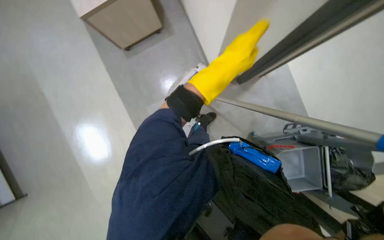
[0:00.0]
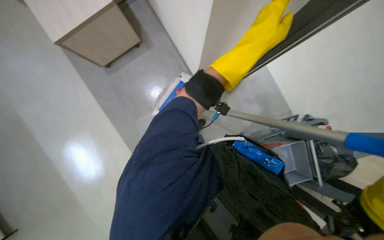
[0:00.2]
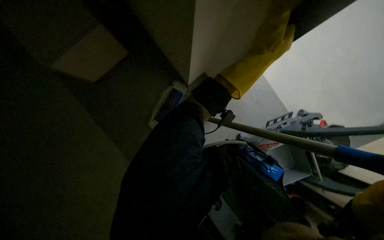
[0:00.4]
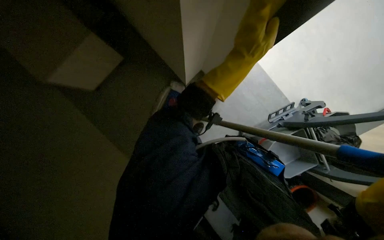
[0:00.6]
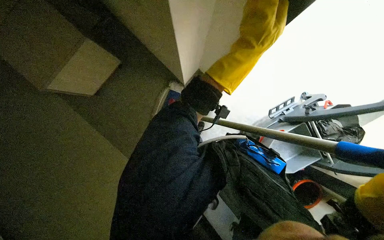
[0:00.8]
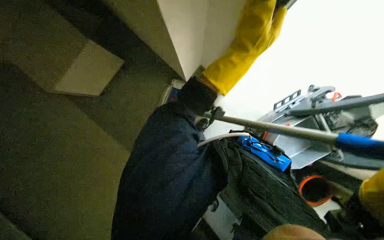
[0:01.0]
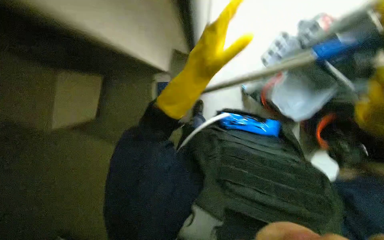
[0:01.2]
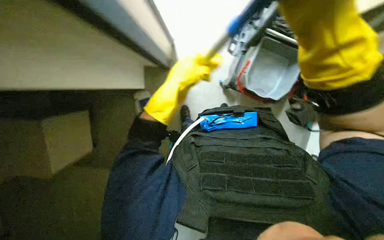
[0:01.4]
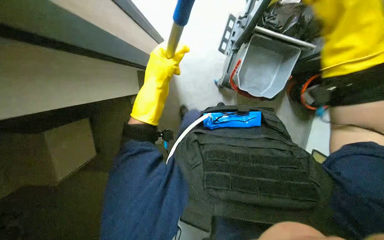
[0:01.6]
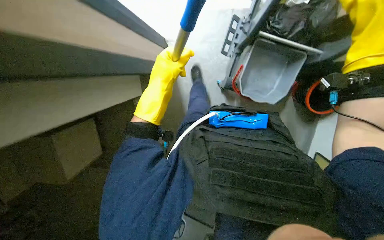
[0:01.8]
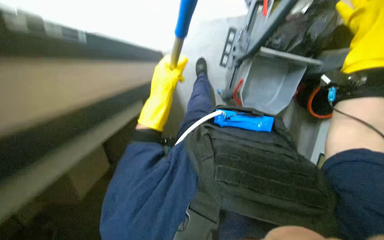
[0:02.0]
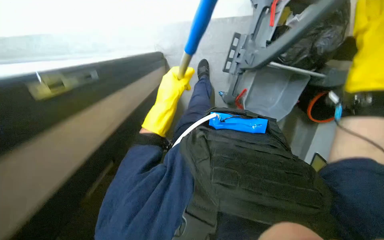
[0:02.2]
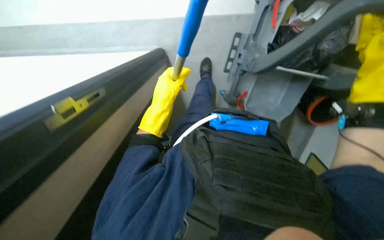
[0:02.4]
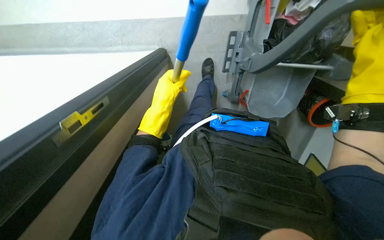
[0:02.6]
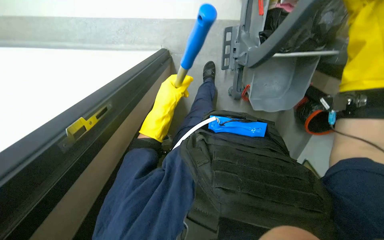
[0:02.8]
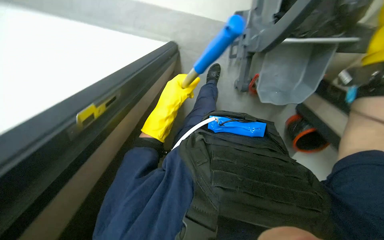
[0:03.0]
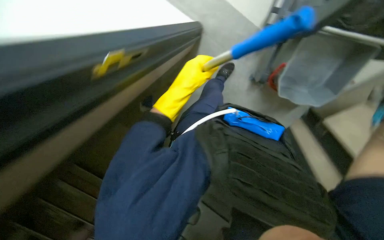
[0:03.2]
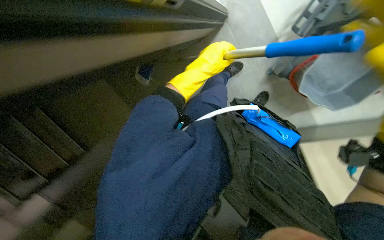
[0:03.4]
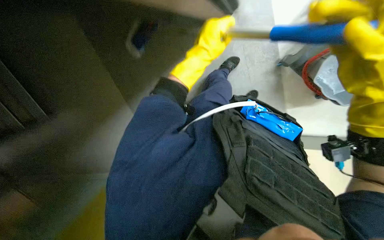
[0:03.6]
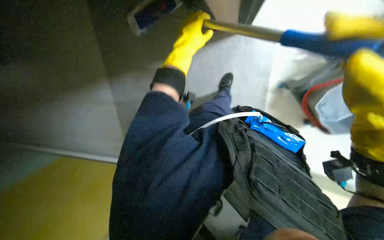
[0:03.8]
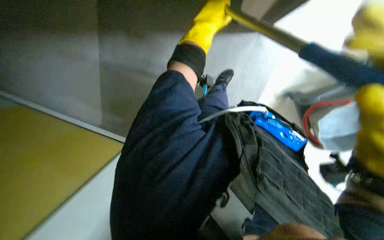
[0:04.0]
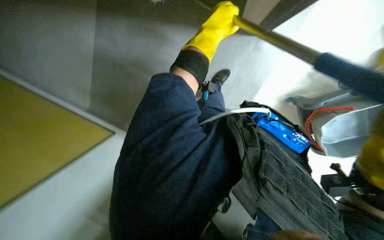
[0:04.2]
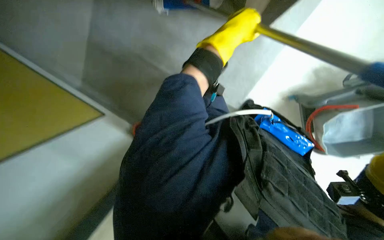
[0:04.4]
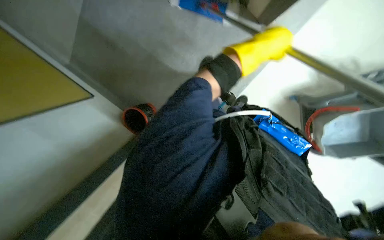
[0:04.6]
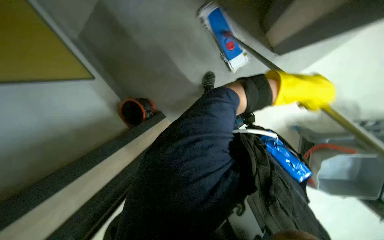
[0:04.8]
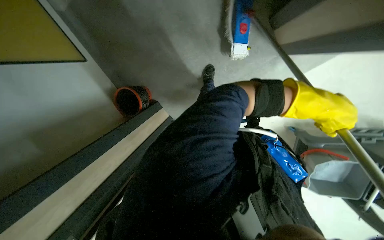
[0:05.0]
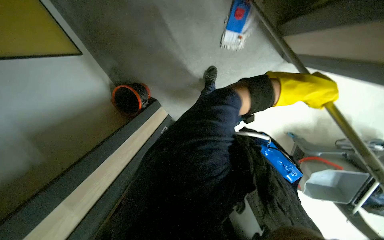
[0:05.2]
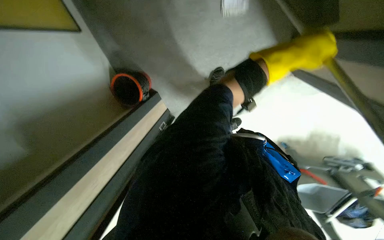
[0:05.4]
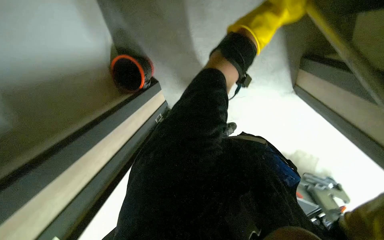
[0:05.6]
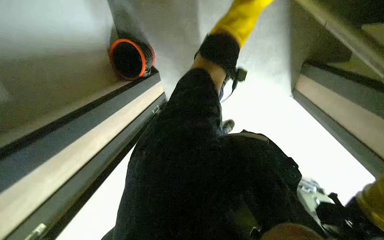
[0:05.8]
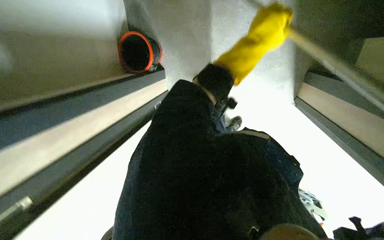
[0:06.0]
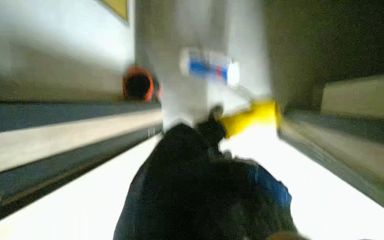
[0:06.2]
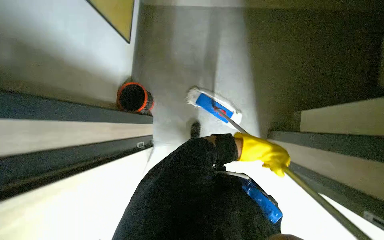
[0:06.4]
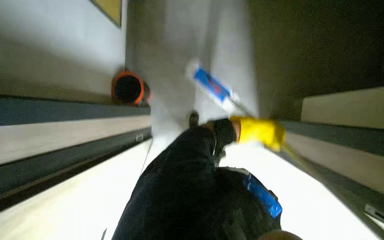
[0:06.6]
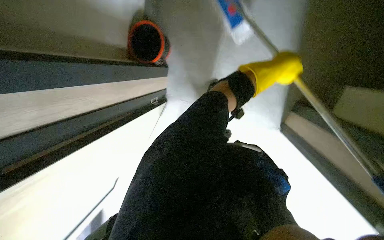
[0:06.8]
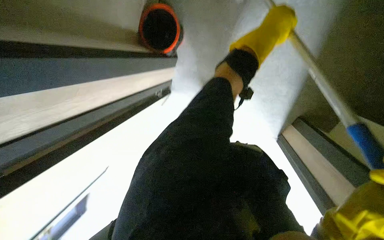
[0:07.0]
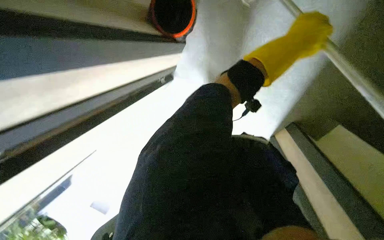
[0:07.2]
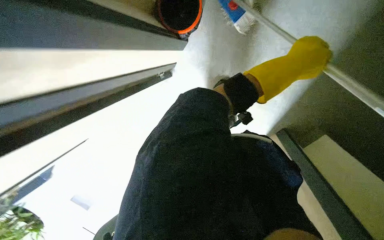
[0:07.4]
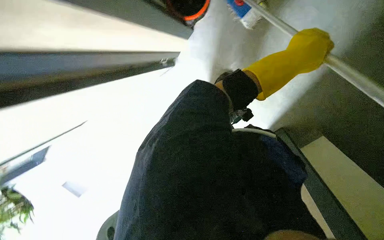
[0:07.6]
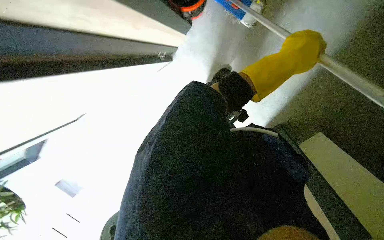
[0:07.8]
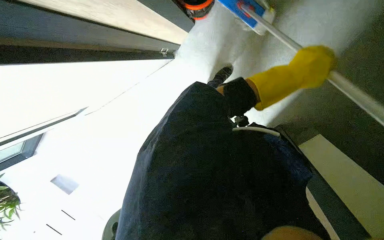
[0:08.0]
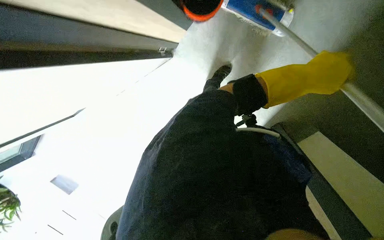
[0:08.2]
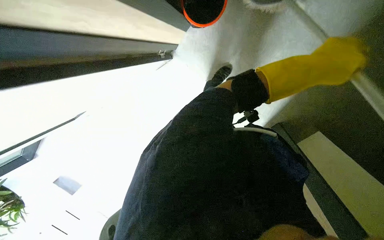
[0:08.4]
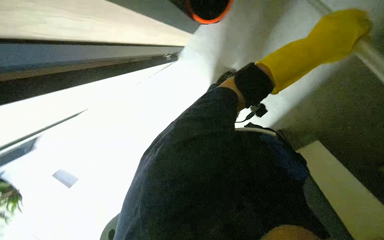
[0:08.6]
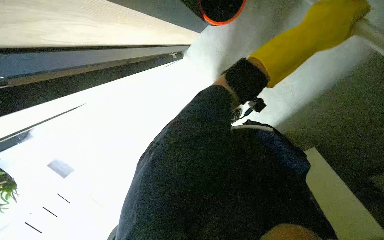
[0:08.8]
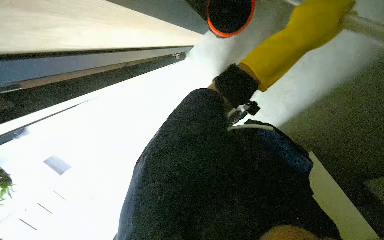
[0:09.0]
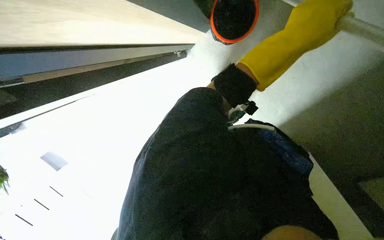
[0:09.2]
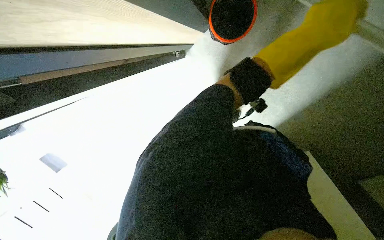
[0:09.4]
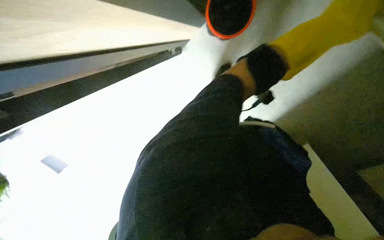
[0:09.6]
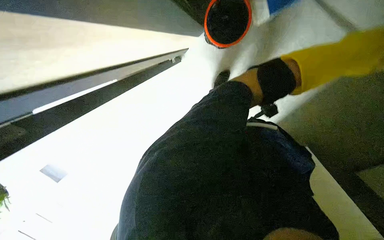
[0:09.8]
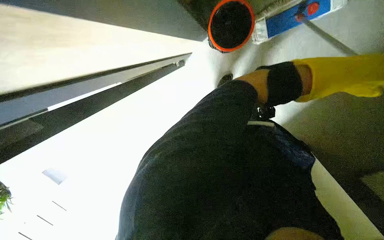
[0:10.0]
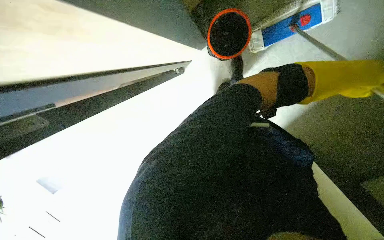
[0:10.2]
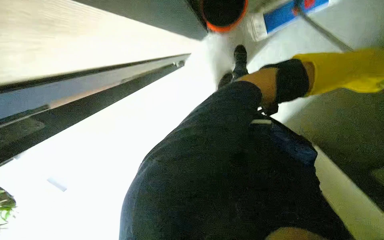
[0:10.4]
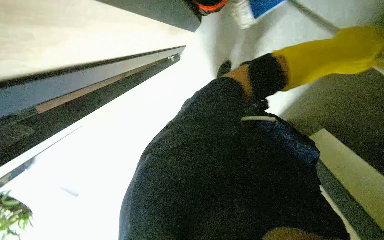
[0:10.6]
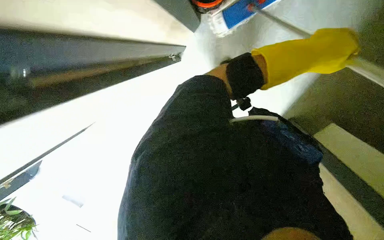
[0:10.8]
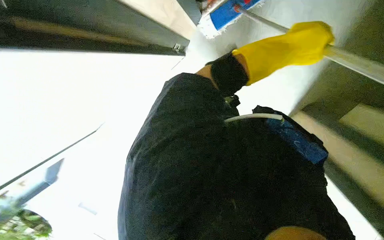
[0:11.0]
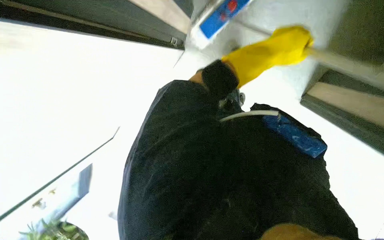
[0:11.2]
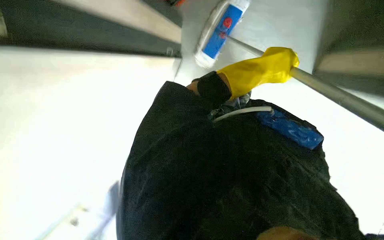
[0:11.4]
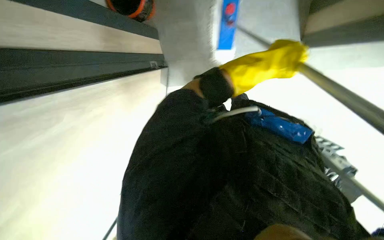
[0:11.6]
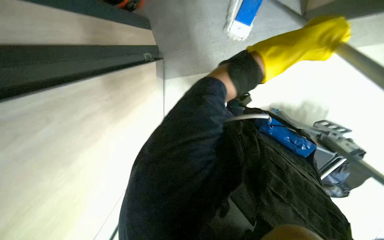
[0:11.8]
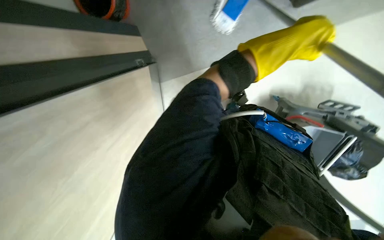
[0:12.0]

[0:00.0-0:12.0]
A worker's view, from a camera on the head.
Job: organizing items.
The whole recording: Transporting cleaning cart. The worker pushes a cleaning cart across the floor.
0:00.0 to 0:01.6: Everything in view rotates some 55 degrees counterclockwise.
0:03.0 to 0:04.4: The camera pitches downward, by approximately 15 degrees. The scene turns about 25 degrees clockwise in the picture. The left hand is displaced up the picture by about 10 cm.
0:04.4 to 0:06.0: The left hand swings up and down the picture, about 20 cm each way, with 2 reversals.
0:06.0 to 0:07.6: The wearer looks roughly 15 degrees further downward. The scene turns some 30 degrees clockwise in the picture. The left hand goes up and down the picture, approximately 35 cm each way, reversing 2 times.
0:09.0 to 0:10.4: The left hand moves to the right, approximately 20 cm.
0:10.4 to 0:12.0: The left hand moves to the left, approximately 20 cm.

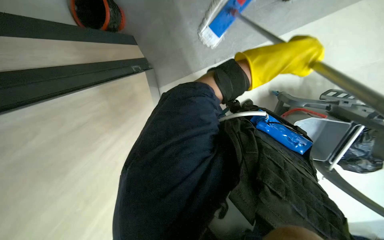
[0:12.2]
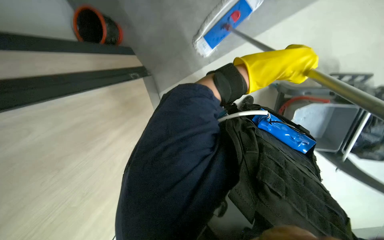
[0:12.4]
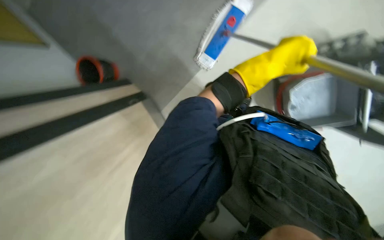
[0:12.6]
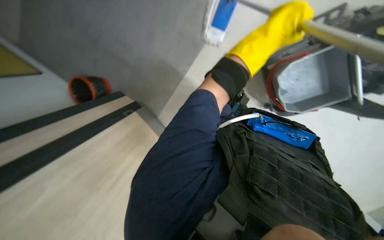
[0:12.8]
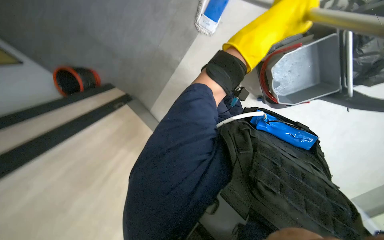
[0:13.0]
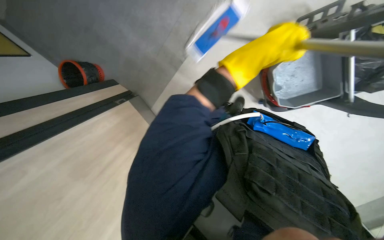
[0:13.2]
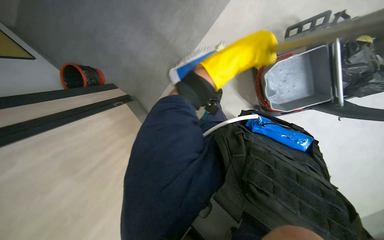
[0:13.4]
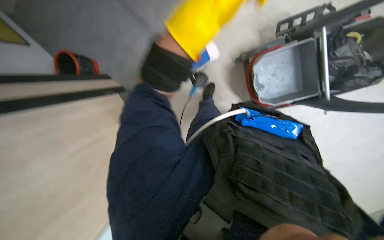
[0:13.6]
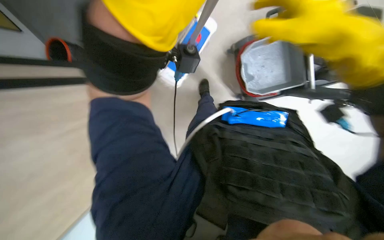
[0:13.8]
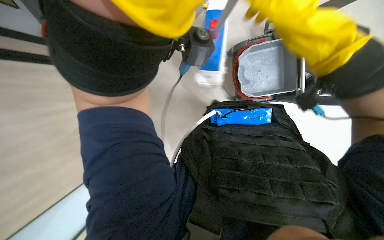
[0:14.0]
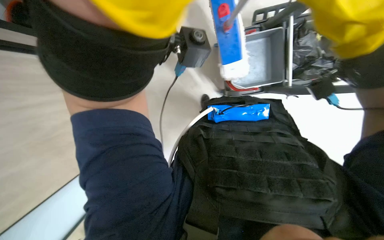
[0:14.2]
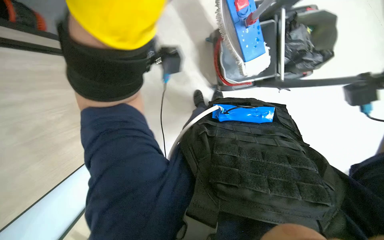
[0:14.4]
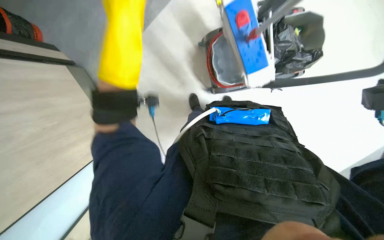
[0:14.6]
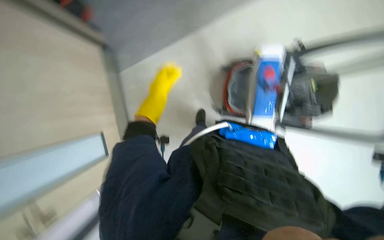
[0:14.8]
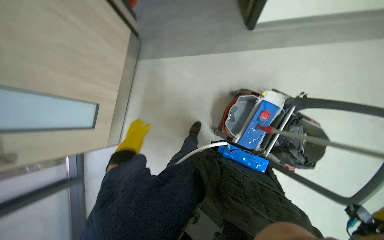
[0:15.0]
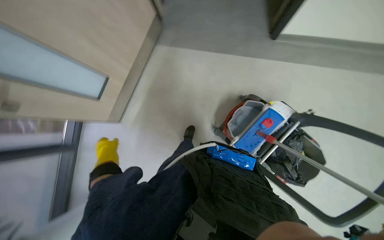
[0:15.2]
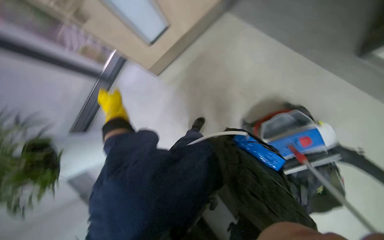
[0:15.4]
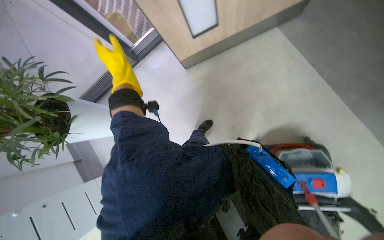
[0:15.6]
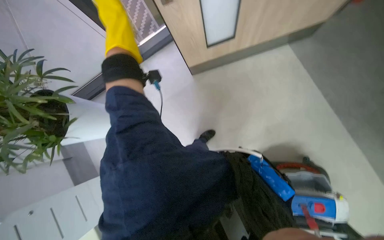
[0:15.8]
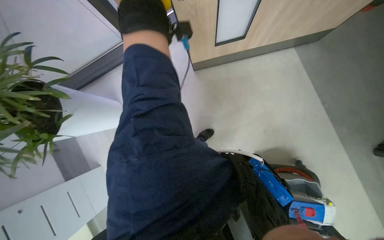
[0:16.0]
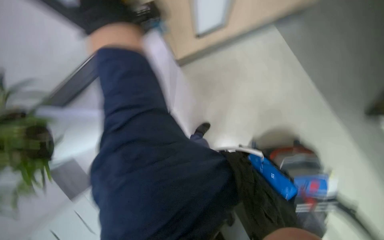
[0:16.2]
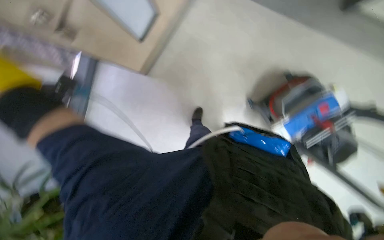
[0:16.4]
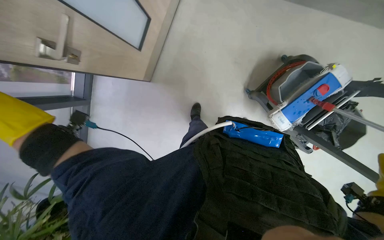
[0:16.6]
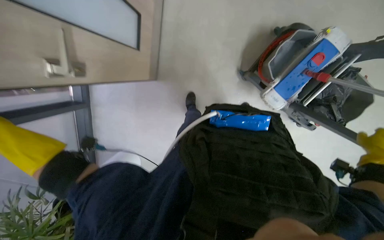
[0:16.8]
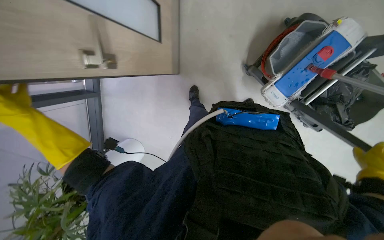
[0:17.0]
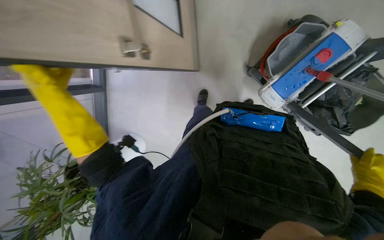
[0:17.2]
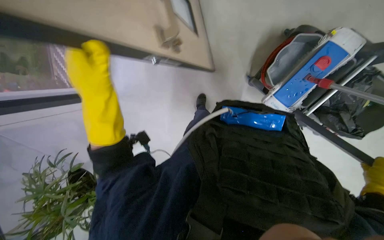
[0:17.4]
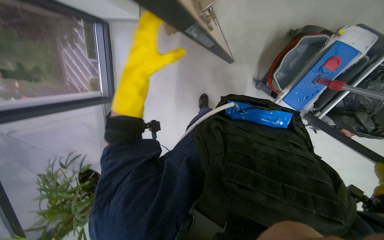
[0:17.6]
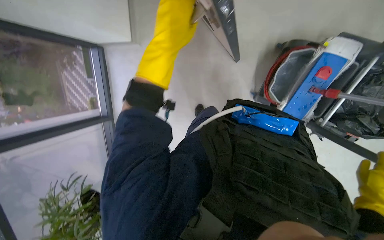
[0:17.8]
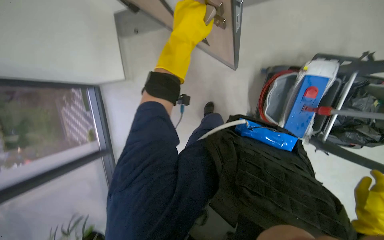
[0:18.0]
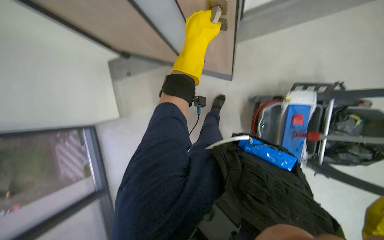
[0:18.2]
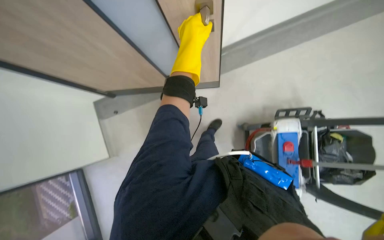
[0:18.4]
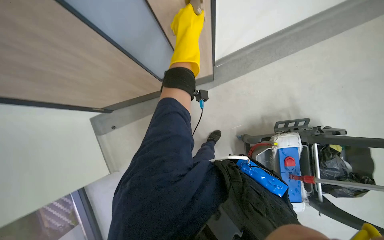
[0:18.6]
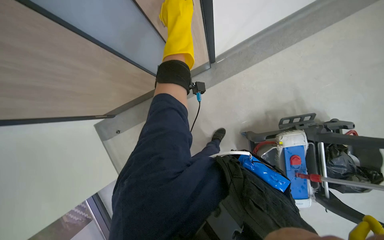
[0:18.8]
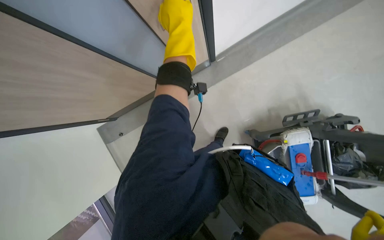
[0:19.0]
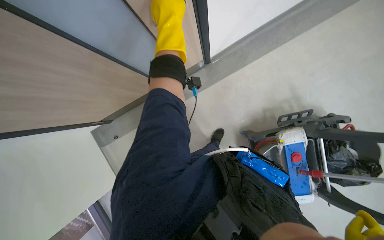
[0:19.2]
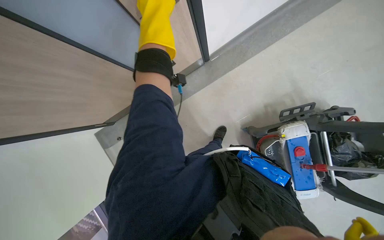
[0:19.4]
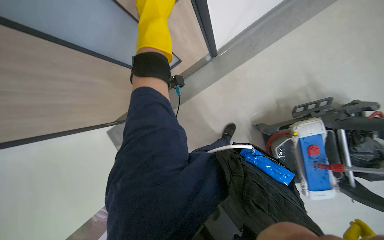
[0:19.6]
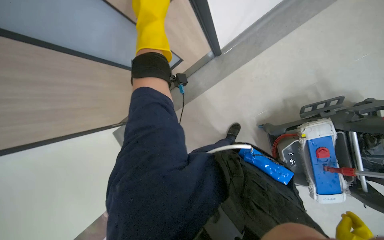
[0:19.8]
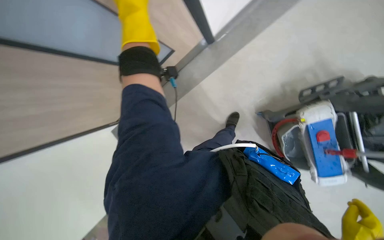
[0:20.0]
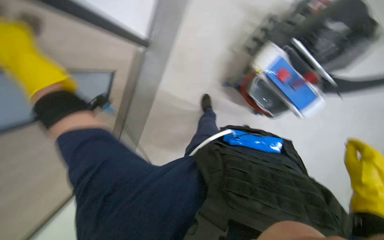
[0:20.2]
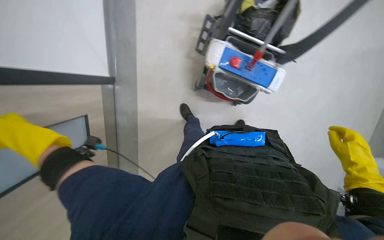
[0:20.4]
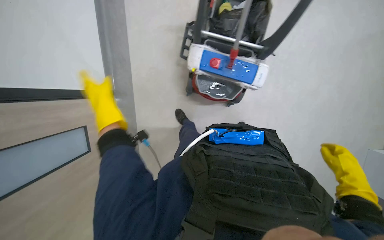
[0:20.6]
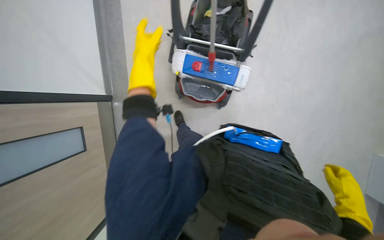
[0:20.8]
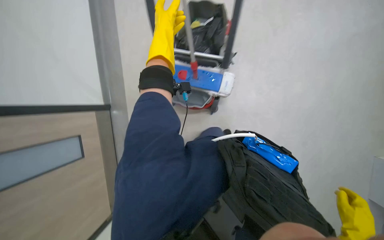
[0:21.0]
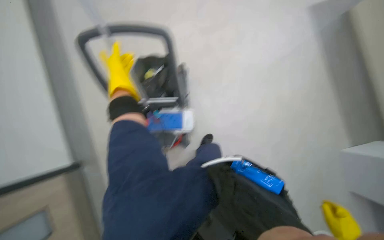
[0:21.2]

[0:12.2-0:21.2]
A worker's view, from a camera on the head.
Job: organizing items.
The whole recording: Transporting cleaning cart. The worker pushes a cleaning cart across the floor.
0:13.8 to 0:15.2: The scene turns about 45 degrees clockwise in the picture.
0:15.2 to 0:16.6: The wearer looks about 15 degrees further downward.
0:16.6 to 0:18.2: The wearer looks some 30 degrees further upward.
0:18.2 to 0:19.8: The wearer looks roughly 15 degrees further upward.
0:19.8 to 0:21.2: The head rotates about 85 degrees to the right. The wearer looks approximately 15 degrees further upward.
